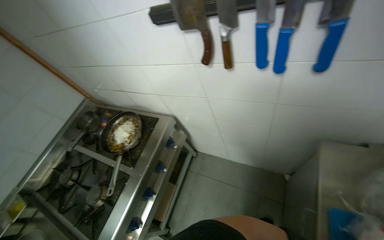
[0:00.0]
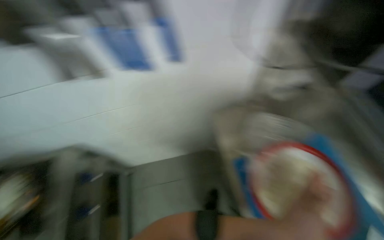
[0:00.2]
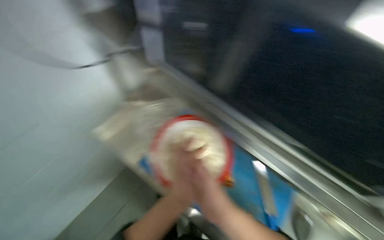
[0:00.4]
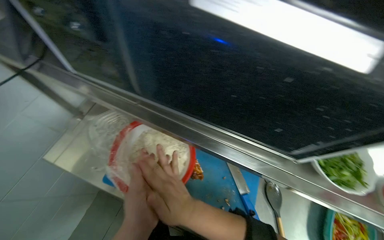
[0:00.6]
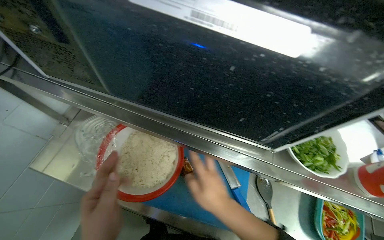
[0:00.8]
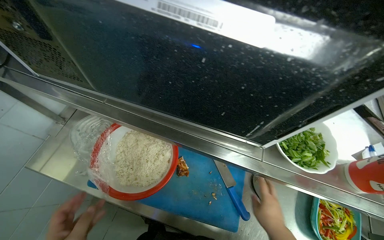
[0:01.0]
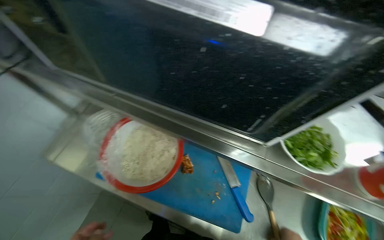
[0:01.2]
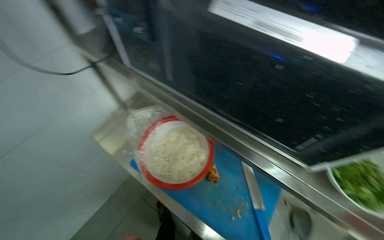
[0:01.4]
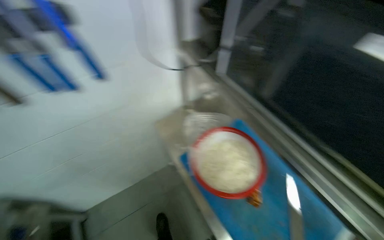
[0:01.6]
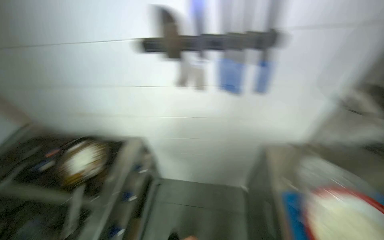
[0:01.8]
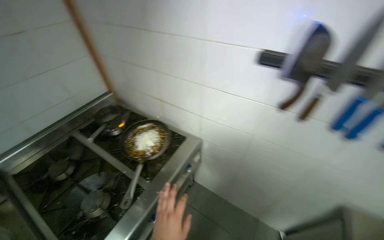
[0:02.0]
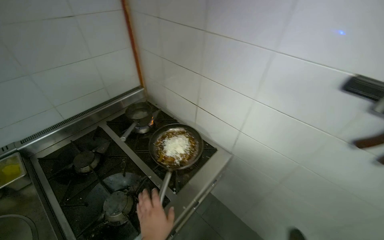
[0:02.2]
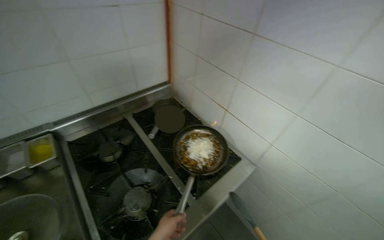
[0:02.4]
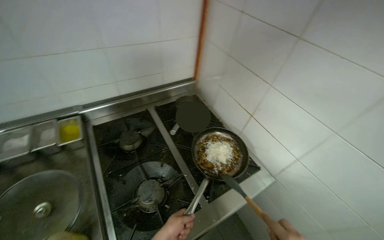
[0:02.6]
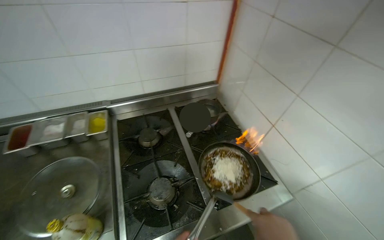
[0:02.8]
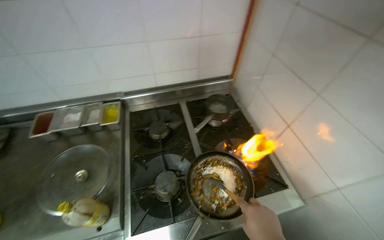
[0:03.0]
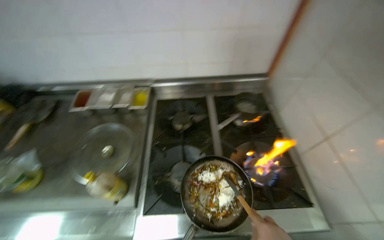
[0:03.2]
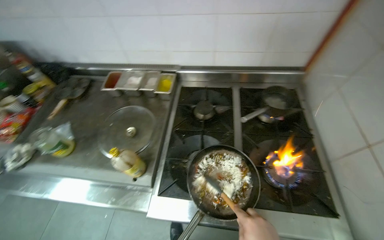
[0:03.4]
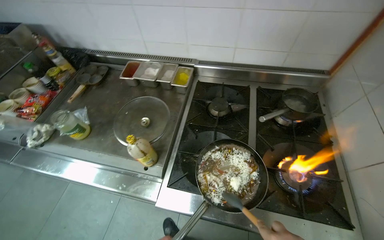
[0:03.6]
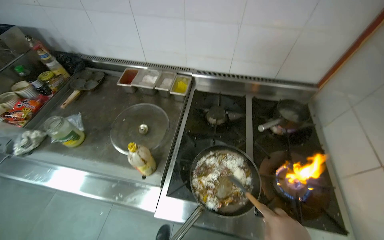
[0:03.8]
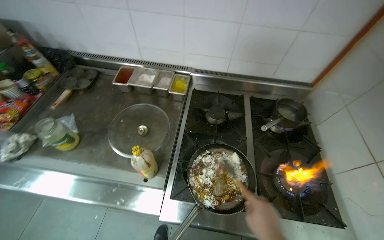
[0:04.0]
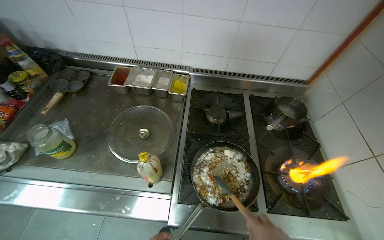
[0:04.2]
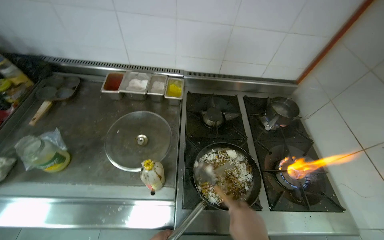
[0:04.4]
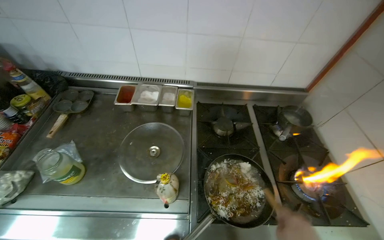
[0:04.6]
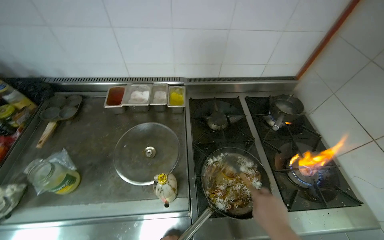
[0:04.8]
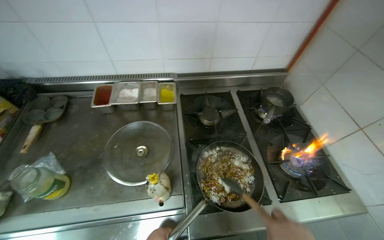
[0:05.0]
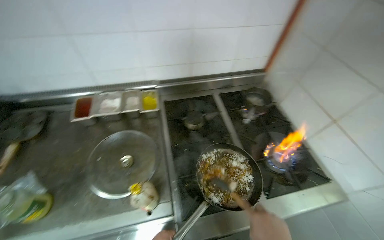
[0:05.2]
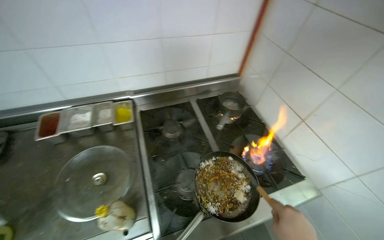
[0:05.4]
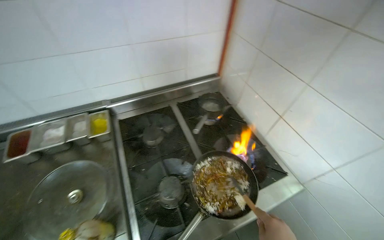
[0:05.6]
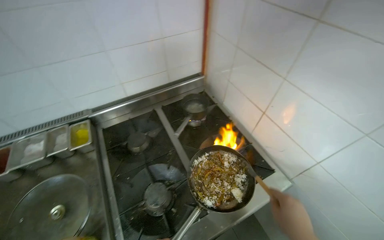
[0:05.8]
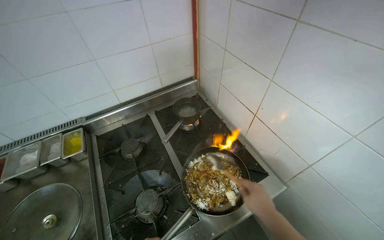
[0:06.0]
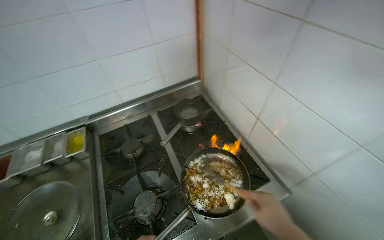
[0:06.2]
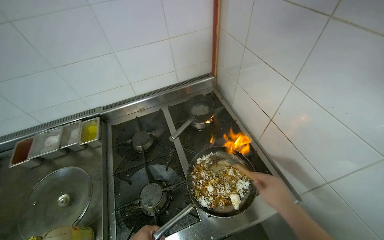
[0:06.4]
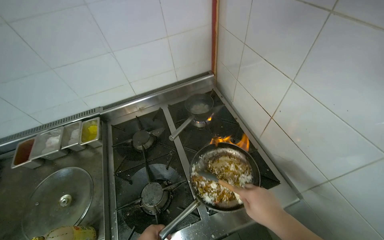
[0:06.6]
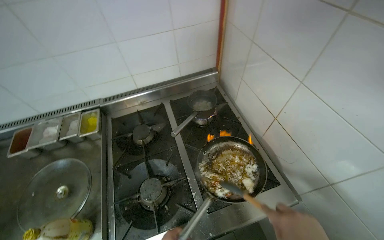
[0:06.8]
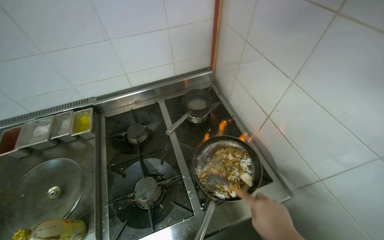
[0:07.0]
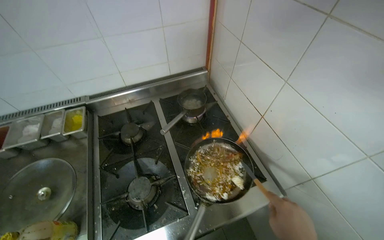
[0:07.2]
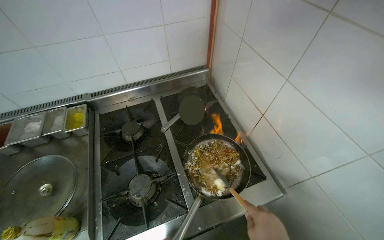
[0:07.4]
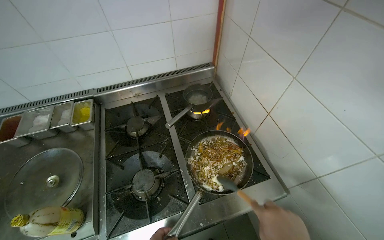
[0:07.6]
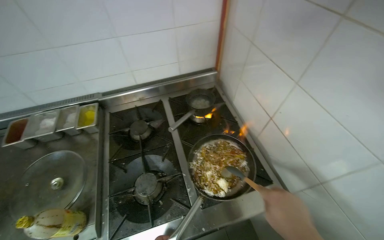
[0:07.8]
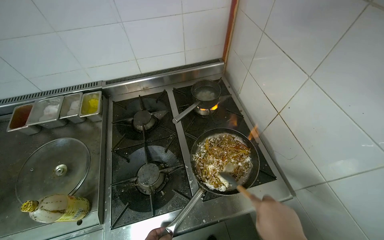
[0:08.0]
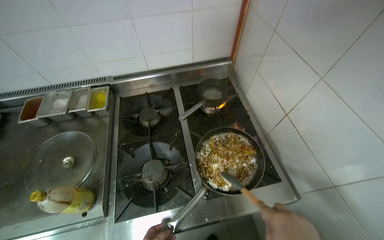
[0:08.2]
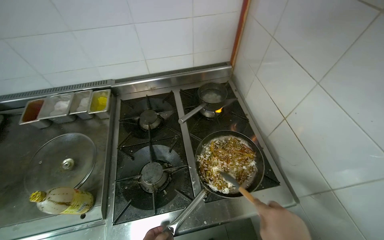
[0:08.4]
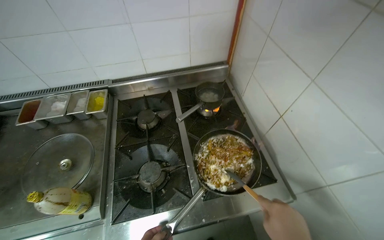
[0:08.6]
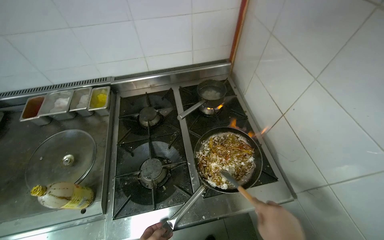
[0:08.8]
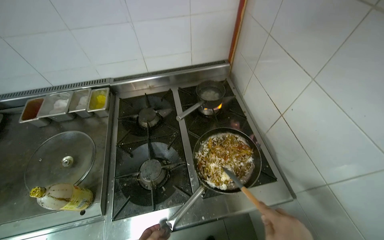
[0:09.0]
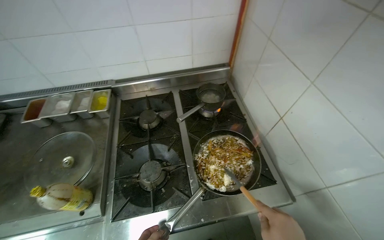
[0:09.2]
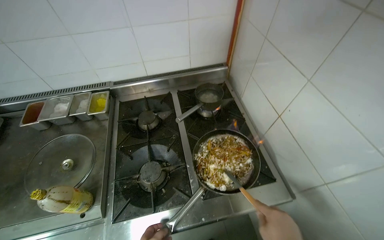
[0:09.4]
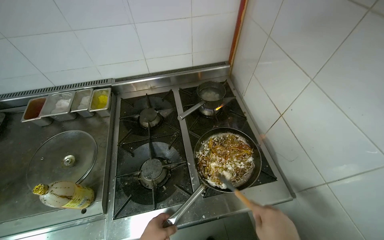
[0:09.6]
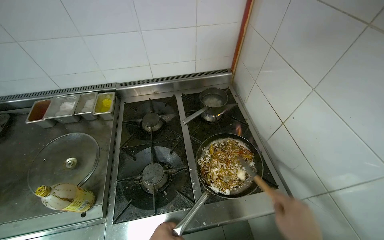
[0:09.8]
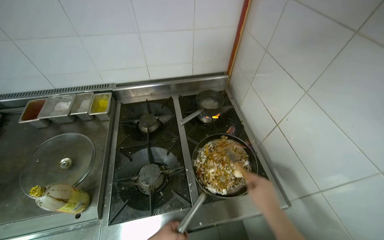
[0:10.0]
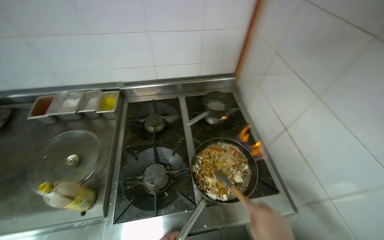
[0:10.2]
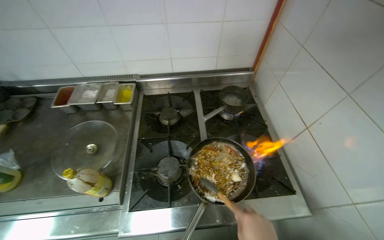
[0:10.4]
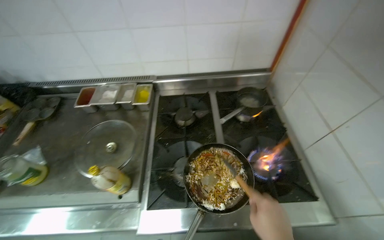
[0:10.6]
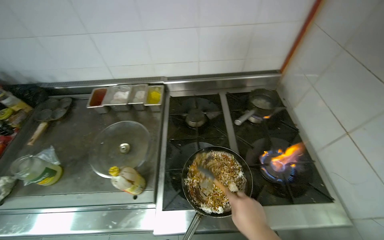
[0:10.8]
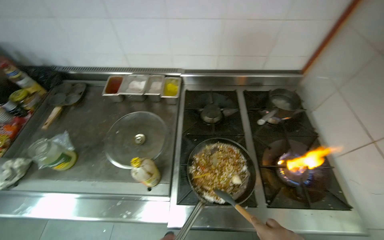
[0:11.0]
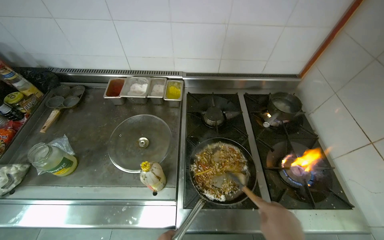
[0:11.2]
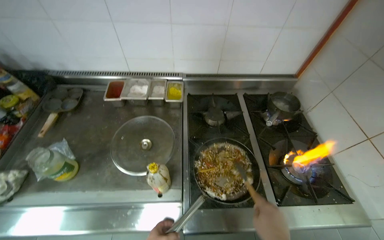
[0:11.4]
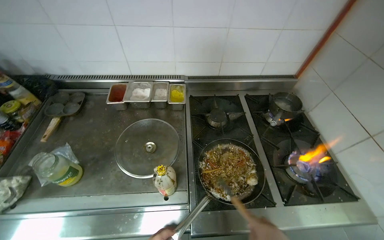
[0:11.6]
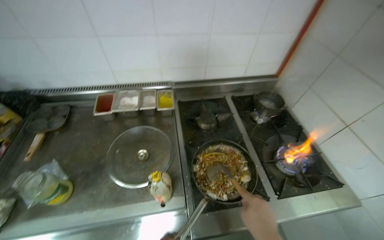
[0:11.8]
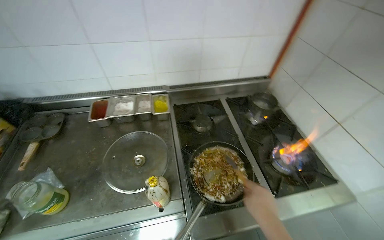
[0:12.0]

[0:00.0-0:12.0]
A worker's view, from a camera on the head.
Job: cooking food.
The whole recording: Cooking ingredients in pan. The worker adds various ingredients to a pan on the stove and stirs them while cooking.
0:00.0 to 0:01.6: The head turns to the right by roughly 35 degrees.
0:01.6 to 0:03.0: The wearer moves about 80 cm. The wearer looks roughly 110 degrees further to the left.
0:04.4 to 0:06.0: Everything in view rotates some 30 degrees counterclockwise.

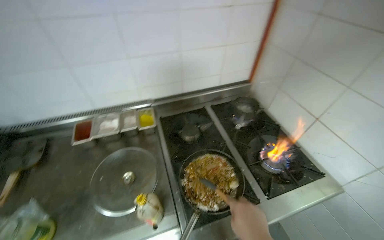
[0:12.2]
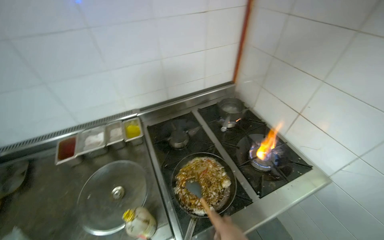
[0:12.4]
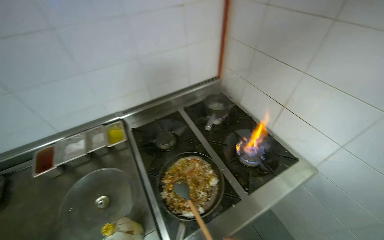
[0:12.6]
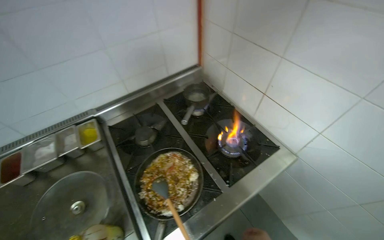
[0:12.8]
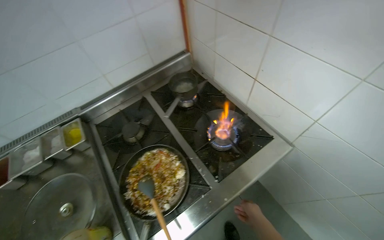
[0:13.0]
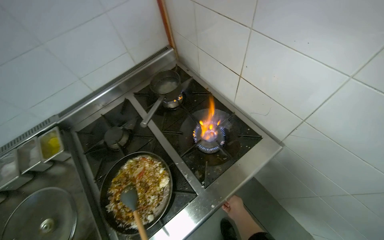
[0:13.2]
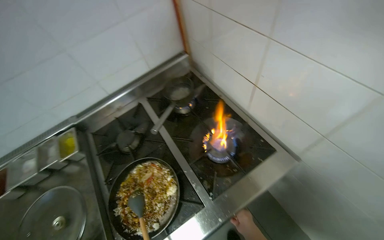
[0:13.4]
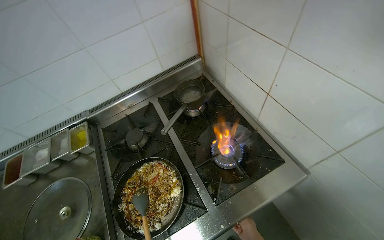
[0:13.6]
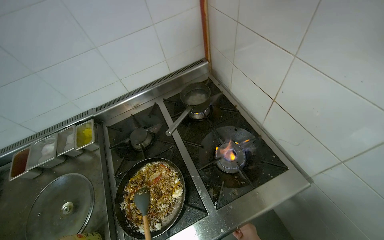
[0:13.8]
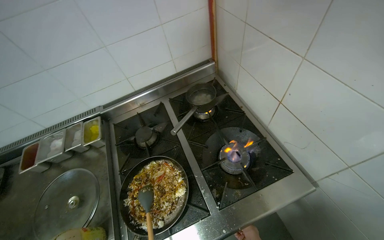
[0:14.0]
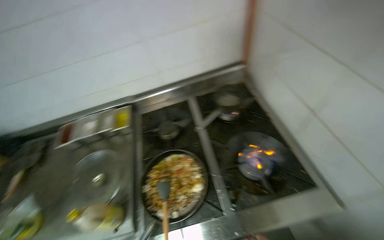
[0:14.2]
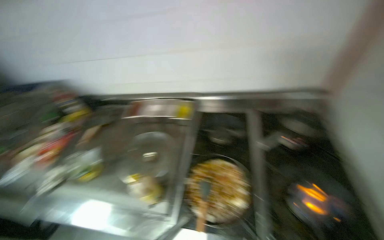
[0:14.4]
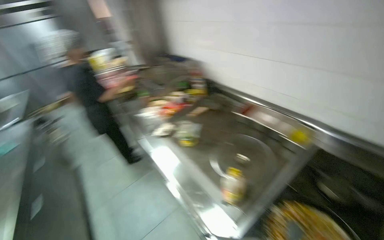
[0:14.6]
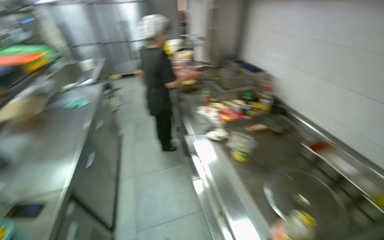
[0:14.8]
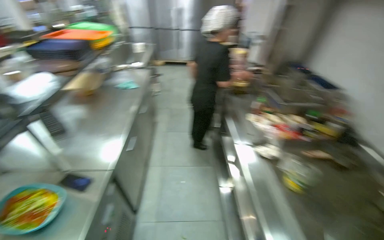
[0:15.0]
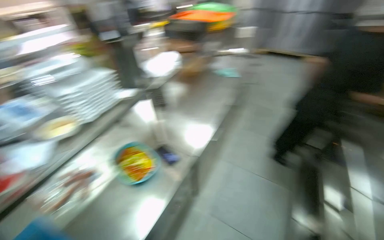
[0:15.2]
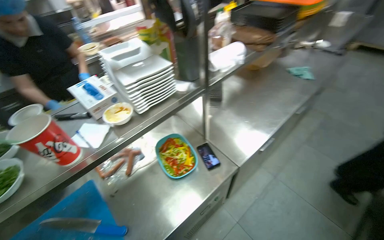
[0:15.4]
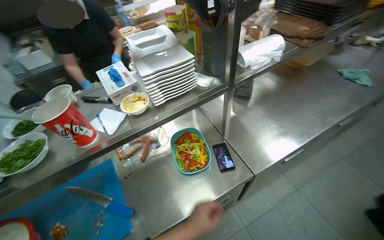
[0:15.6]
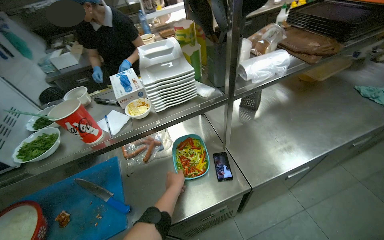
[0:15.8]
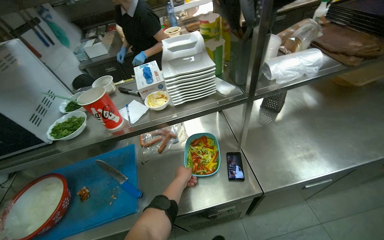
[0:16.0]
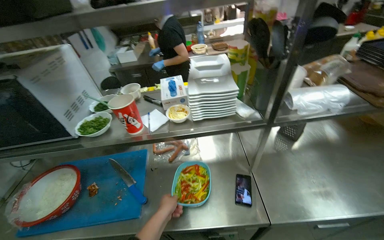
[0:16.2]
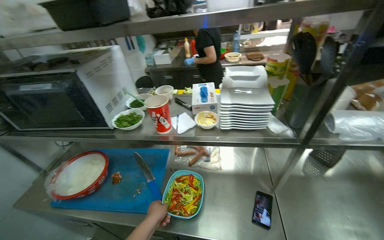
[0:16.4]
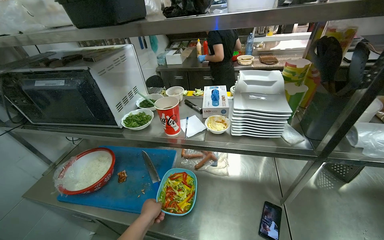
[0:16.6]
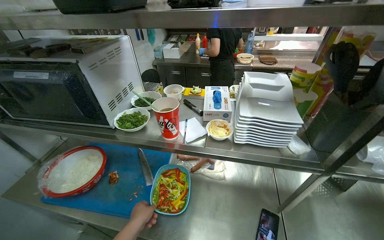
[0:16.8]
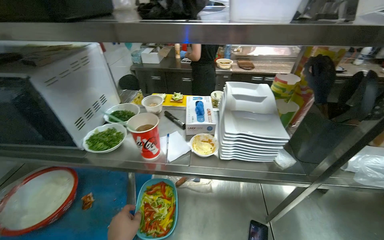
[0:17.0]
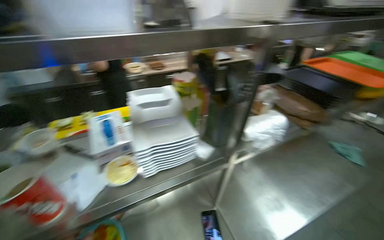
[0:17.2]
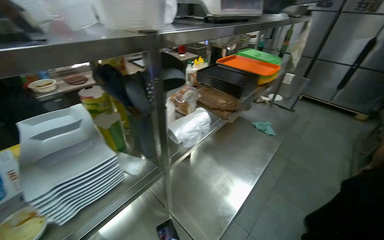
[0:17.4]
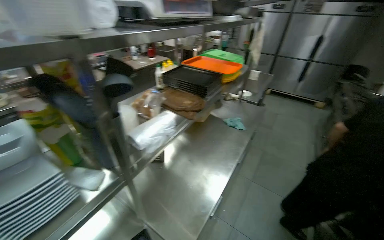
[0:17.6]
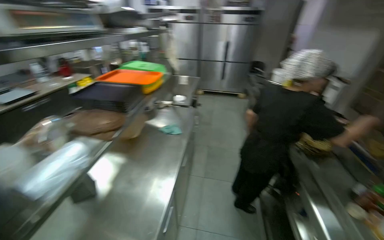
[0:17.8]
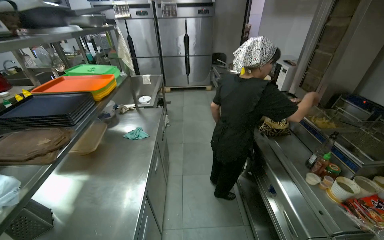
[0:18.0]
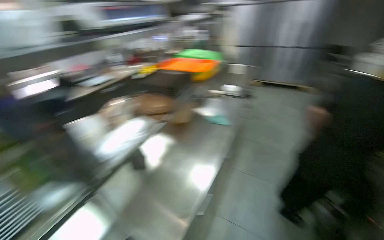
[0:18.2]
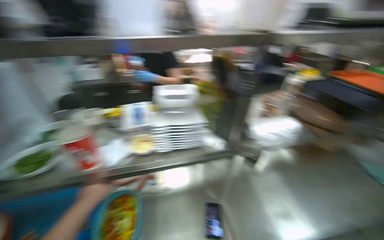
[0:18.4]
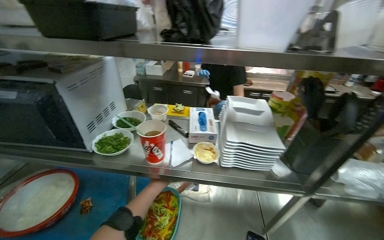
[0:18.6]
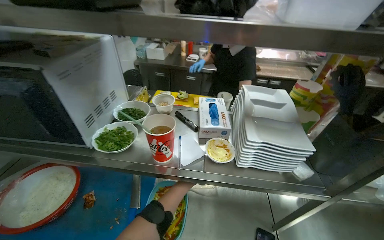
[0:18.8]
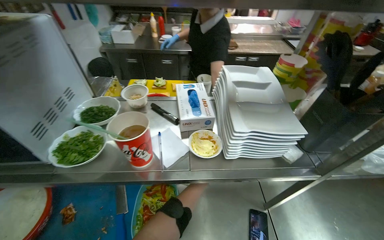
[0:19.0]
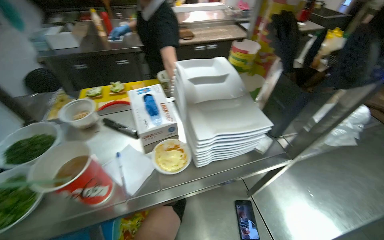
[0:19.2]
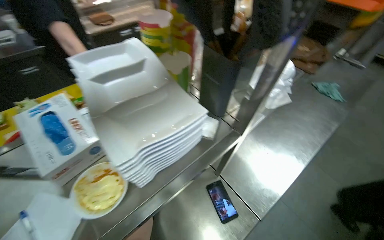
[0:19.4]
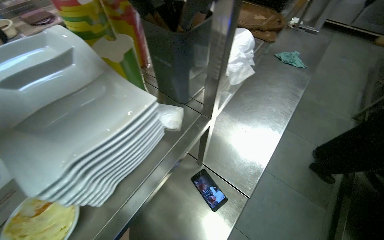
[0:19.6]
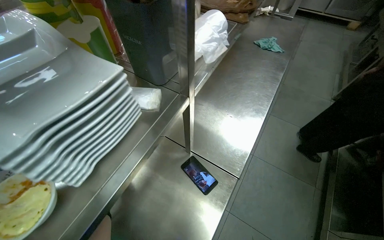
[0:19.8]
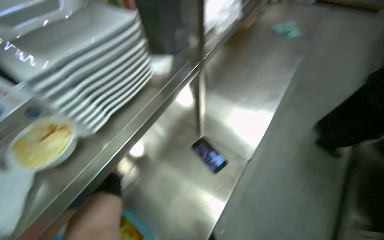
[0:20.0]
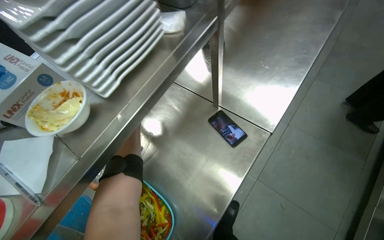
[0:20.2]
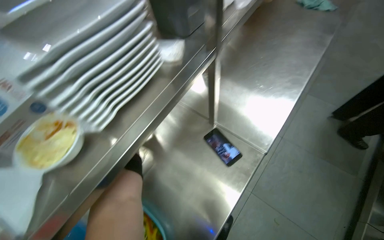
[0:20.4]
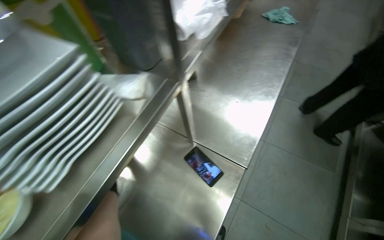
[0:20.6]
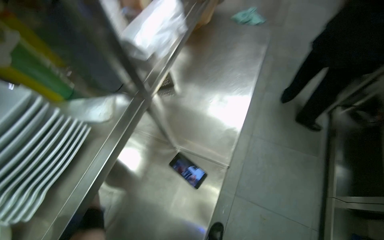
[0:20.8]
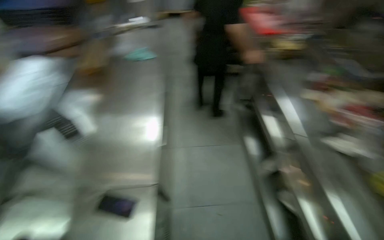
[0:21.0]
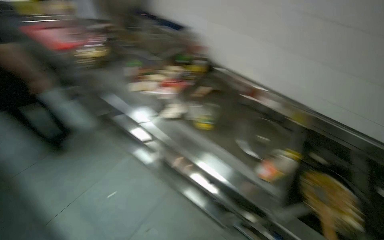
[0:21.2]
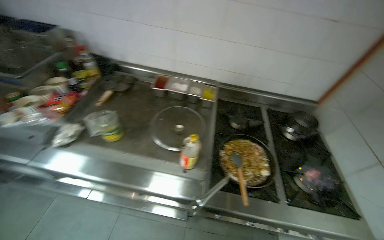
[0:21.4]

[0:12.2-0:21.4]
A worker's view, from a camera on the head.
Job: cooking food.
The whole recording: Cooking ingredients in pan. The worker adds various ingredients to a pan on the stove and stirs them while cooking.
0:12.2 to 0:13.8: The head travels approximately 40 cm.
0:13.8 to 0:15.2: The head travels some 90 cm. The wearer's head swings roughly 145 degrees to the left.
0:15.2 to 0:16.8: The head rotates roughly 75 degrees to the left.
0:16.8 to 0:18.4: The wearer's head swings about 20 degrees to the right.
0:18.4 to 0:19.8: The head rotates roughly 50 degrees to the right. The view tips downward by approximately 20 degrees.
0:19.8 to 0:21.4: The wearer moves about 70 cm. The head turns to the right by some 95 degrees.
